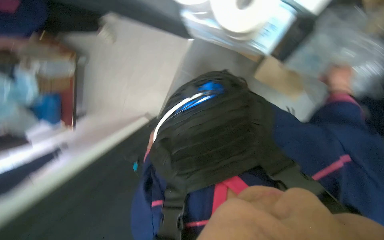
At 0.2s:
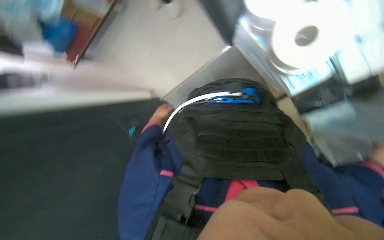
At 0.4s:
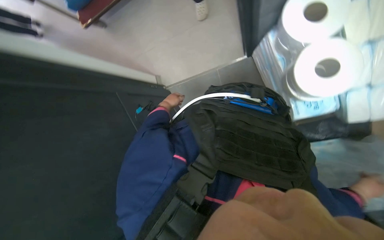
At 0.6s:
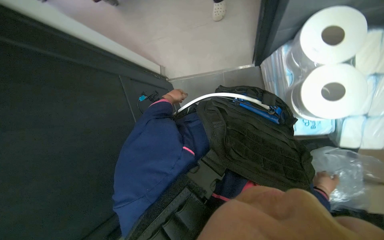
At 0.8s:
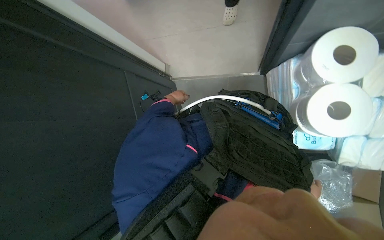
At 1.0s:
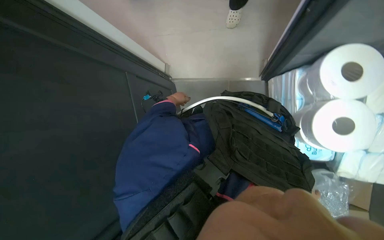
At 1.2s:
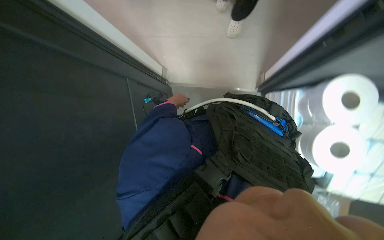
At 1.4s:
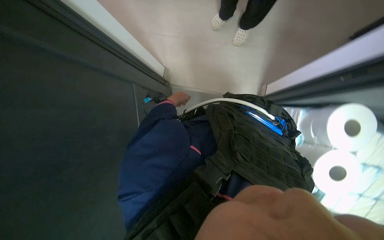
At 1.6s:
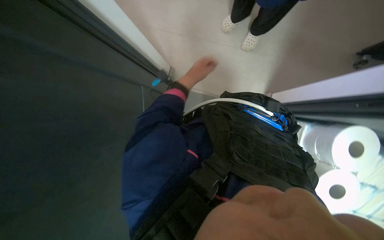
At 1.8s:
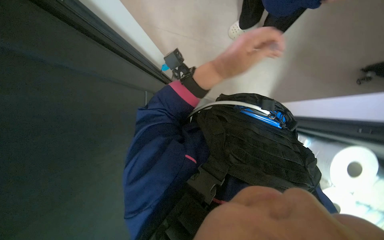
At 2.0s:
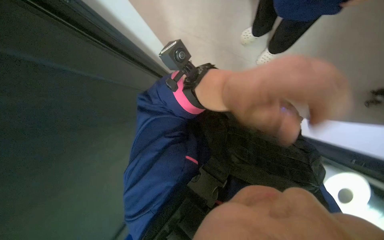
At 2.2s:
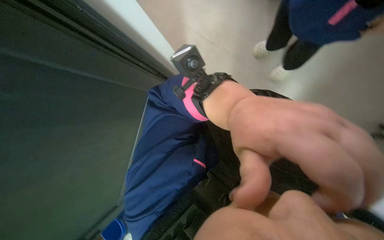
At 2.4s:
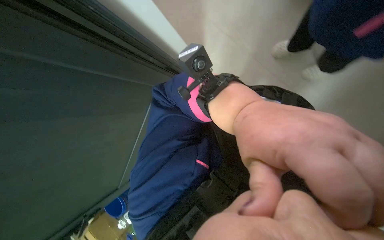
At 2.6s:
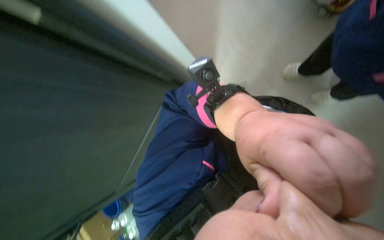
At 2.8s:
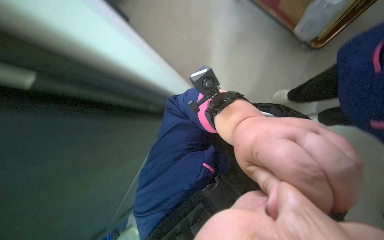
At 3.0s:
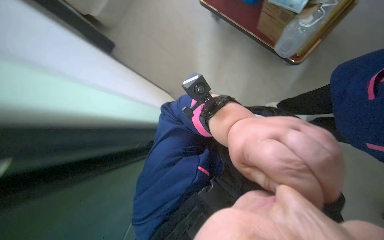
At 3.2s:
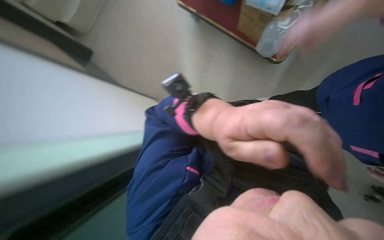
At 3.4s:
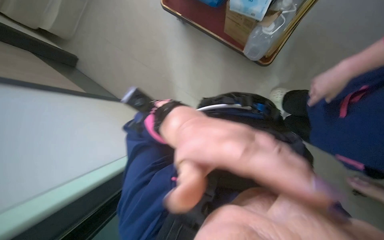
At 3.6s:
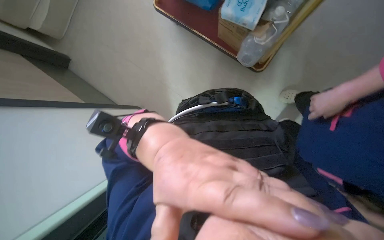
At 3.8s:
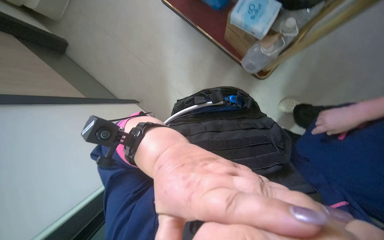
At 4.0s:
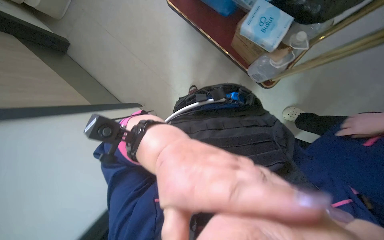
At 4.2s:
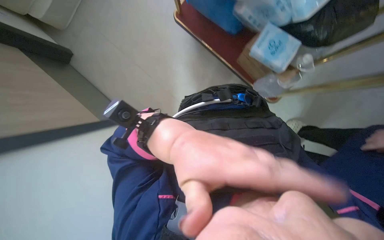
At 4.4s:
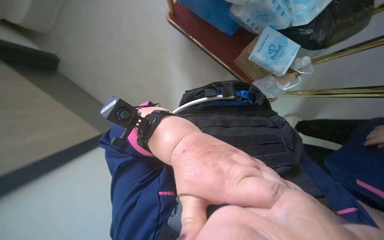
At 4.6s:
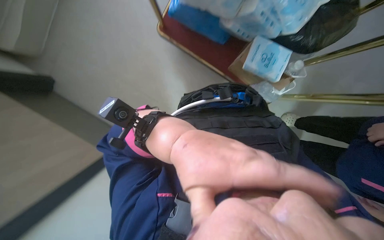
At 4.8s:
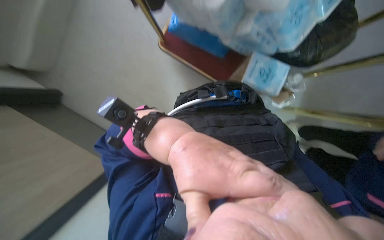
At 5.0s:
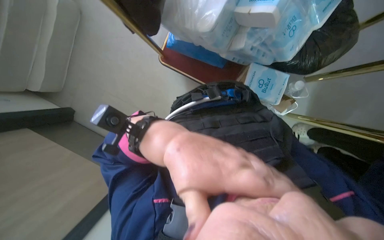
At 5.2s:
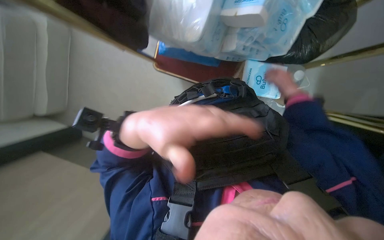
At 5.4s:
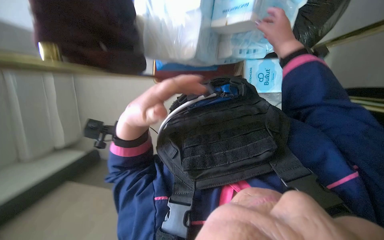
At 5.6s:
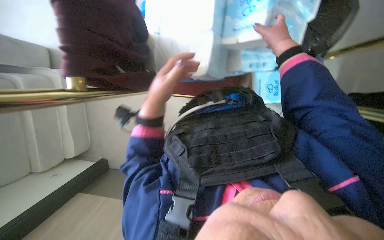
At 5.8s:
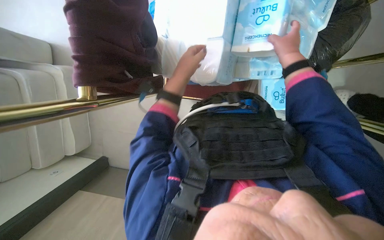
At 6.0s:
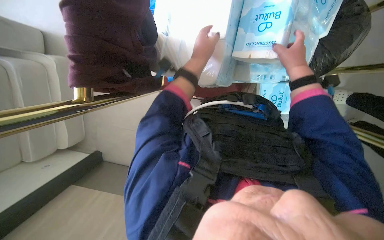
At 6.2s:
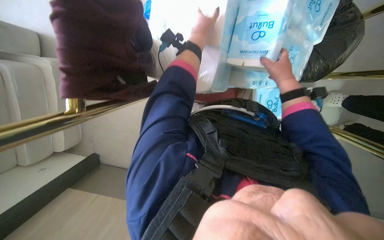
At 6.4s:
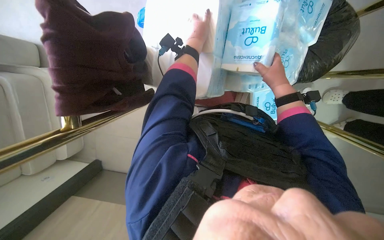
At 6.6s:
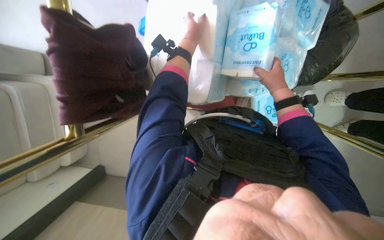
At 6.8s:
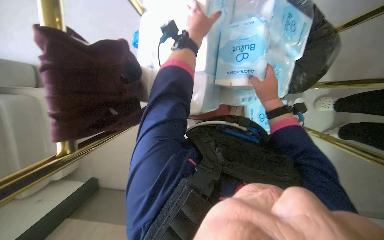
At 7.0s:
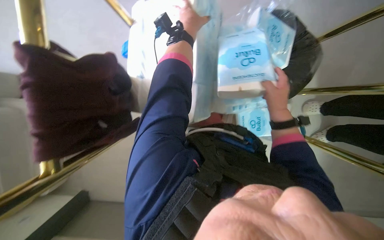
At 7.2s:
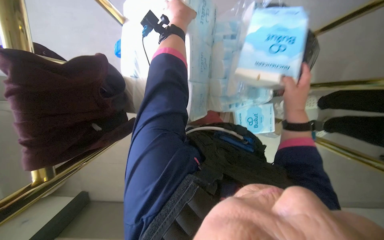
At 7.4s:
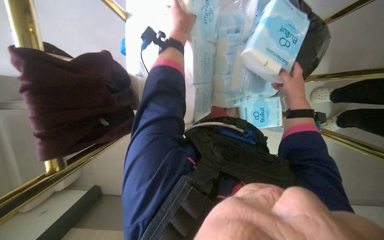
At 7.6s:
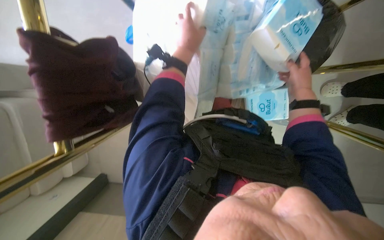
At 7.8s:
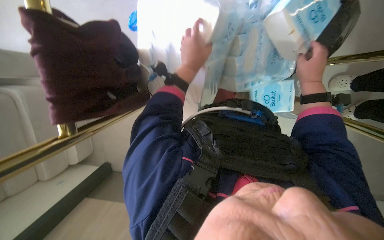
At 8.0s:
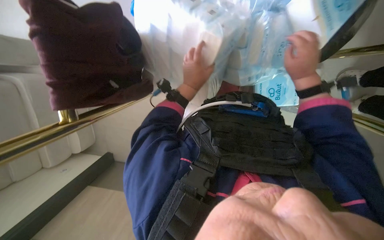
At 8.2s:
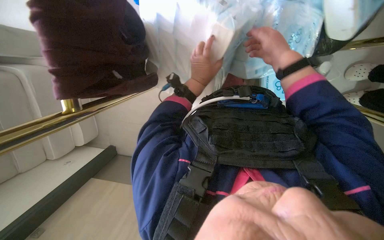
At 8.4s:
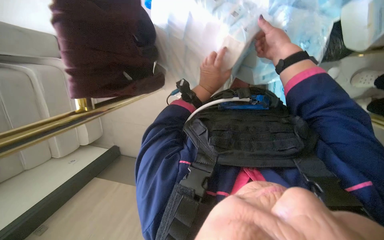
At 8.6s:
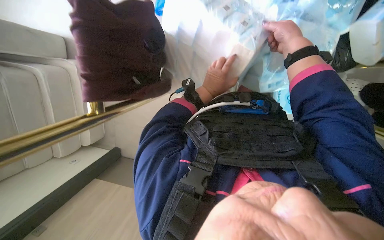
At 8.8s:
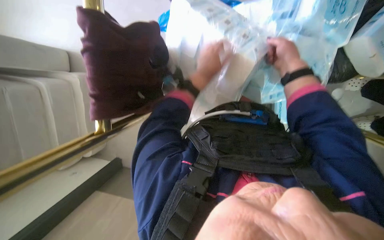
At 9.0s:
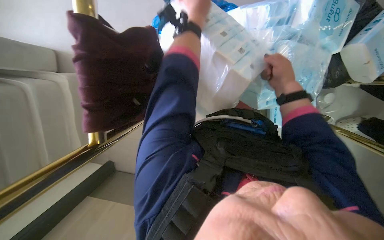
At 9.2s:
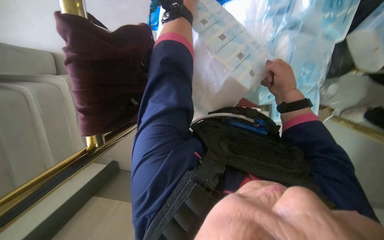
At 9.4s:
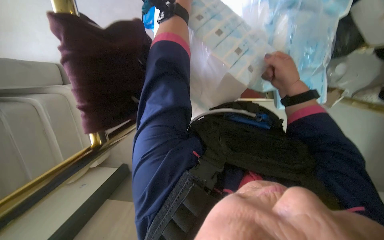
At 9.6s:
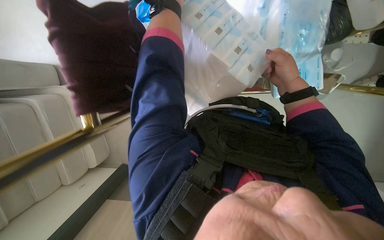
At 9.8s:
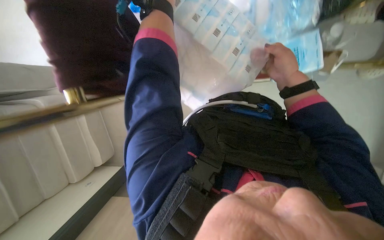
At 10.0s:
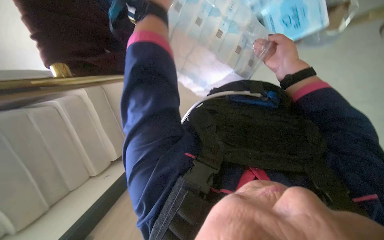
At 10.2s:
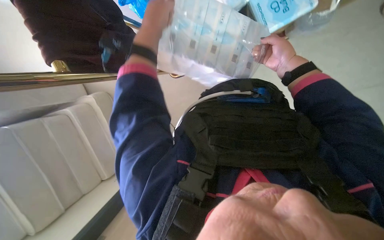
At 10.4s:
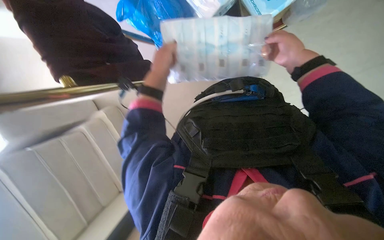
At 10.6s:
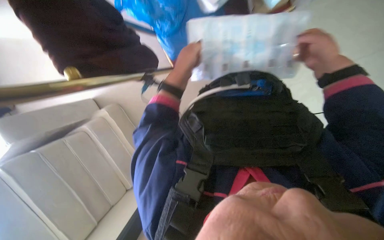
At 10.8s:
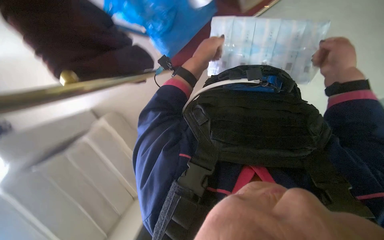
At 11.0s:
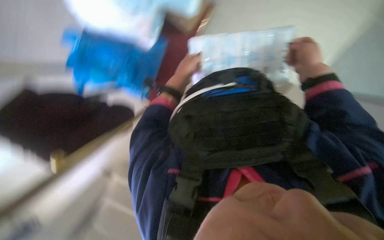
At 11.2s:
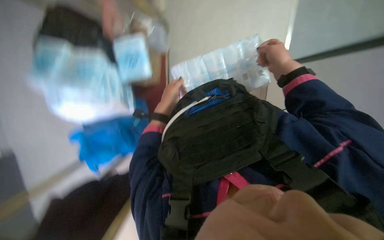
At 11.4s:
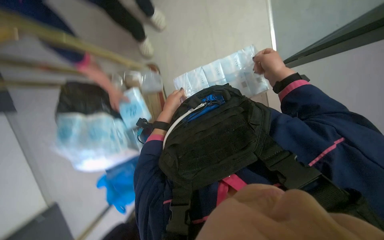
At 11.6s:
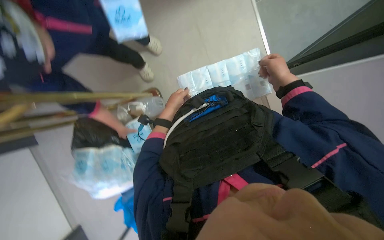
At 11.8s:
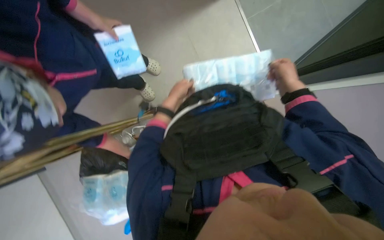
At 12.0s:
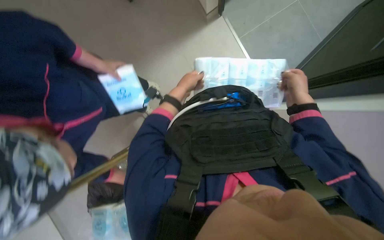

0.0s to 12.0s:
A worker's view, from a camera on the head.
Job: organizing items.
The whole recording: Stocking shelves with supplies. The worker takes various packaged supplies from bags and boxes and places them onto shelves.
0.0s to 1.6s: The view swings some 15 degrees to the right. Everything in view rotates approximately 80 degrees clockwise.
1.6s to 3.0s: The camera pitches upward, by about 20 degrees. The left hand goes approximately 40 cm nearer to the camera.
7.6s to 9.0s: The right hand shifts some 20 cm to the left.
9.0s to 10.4s: The camera sweeps to the left, by roughly 25 degrees. The scene rotates counterclockwise by approximately 25 degrees.
10.4s to 12.0s: The wearer looks about 10 degrees further upward.

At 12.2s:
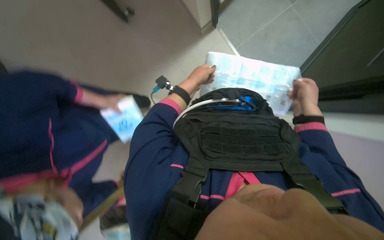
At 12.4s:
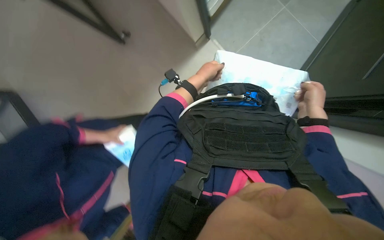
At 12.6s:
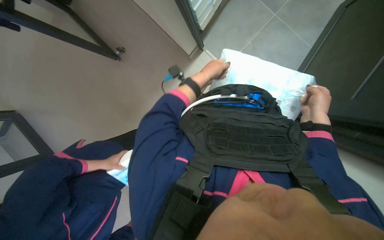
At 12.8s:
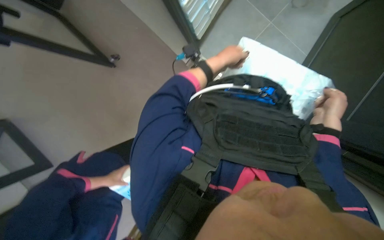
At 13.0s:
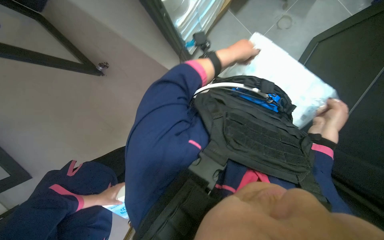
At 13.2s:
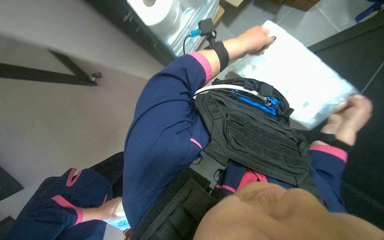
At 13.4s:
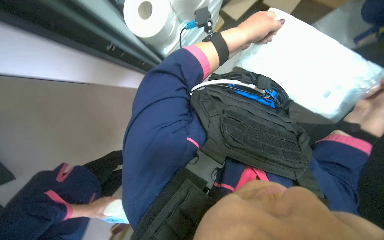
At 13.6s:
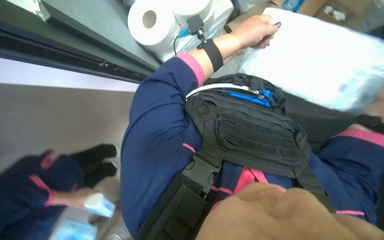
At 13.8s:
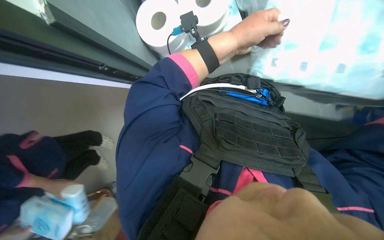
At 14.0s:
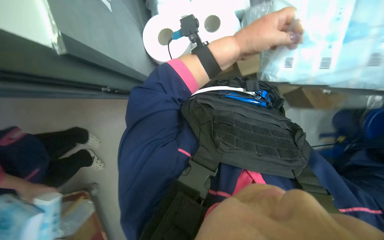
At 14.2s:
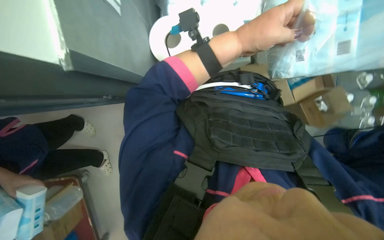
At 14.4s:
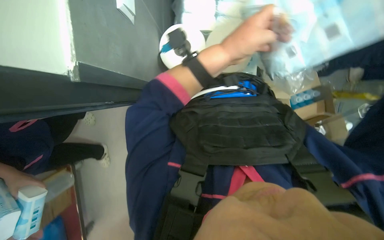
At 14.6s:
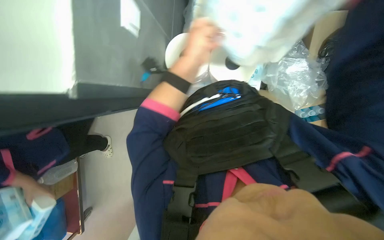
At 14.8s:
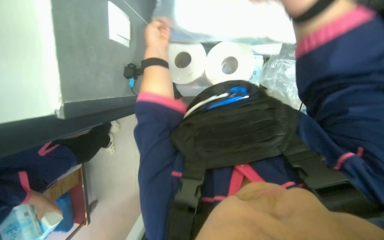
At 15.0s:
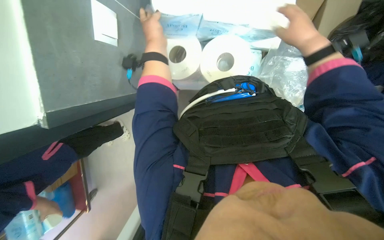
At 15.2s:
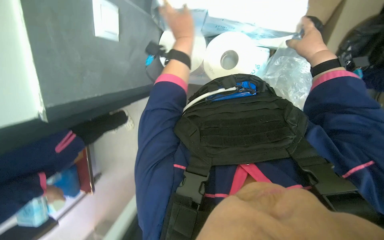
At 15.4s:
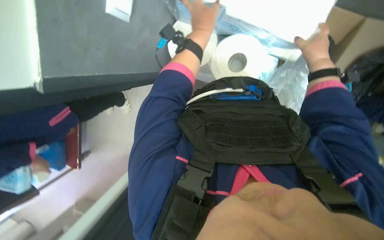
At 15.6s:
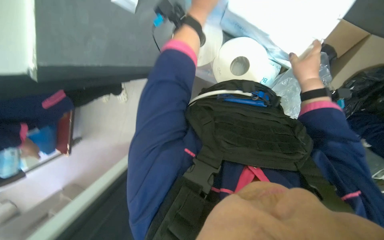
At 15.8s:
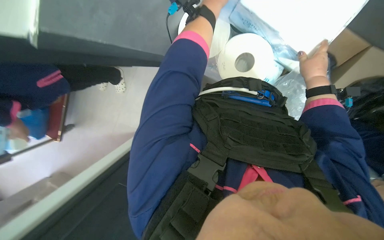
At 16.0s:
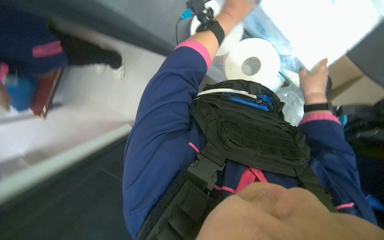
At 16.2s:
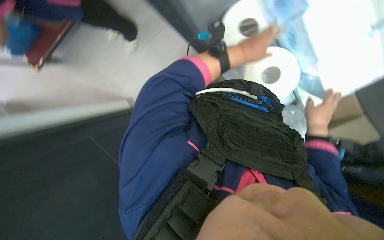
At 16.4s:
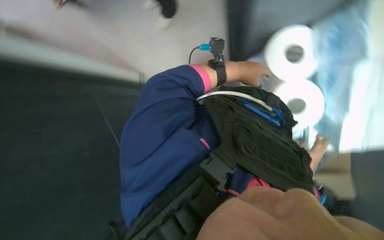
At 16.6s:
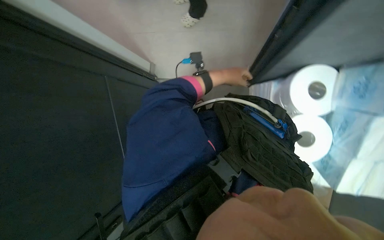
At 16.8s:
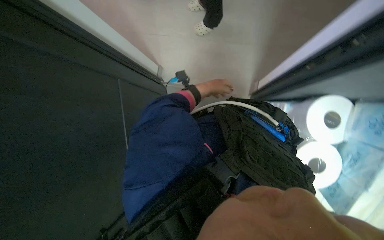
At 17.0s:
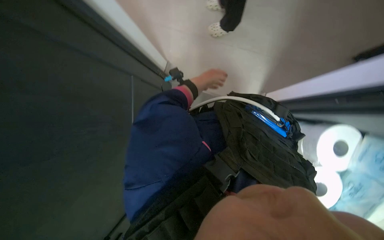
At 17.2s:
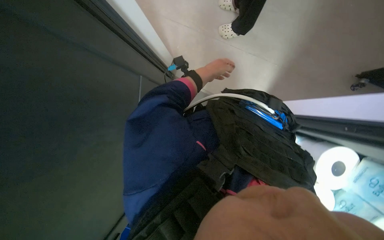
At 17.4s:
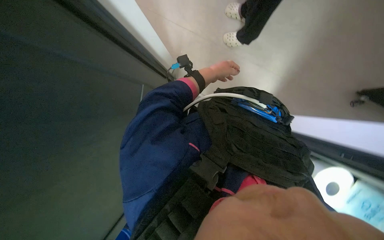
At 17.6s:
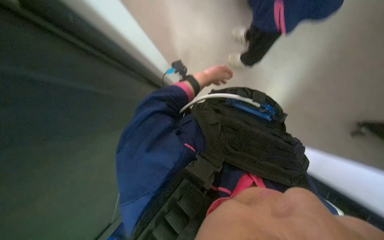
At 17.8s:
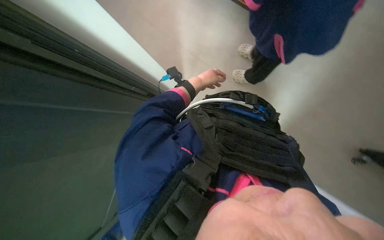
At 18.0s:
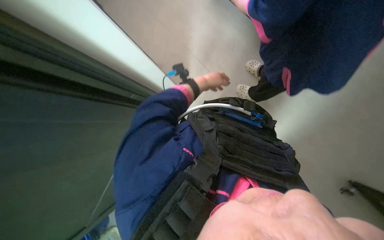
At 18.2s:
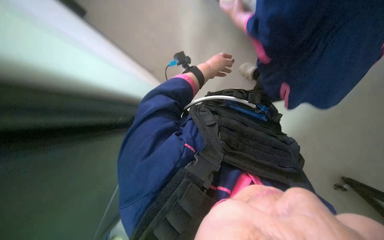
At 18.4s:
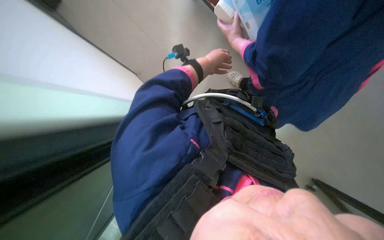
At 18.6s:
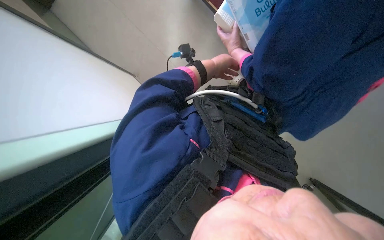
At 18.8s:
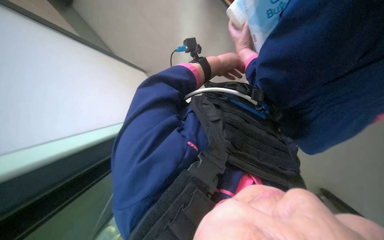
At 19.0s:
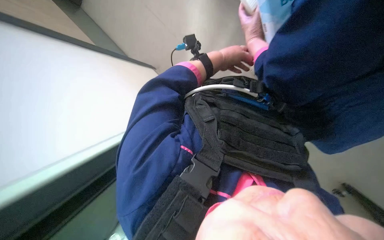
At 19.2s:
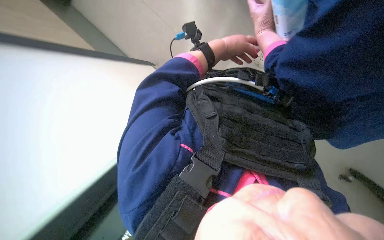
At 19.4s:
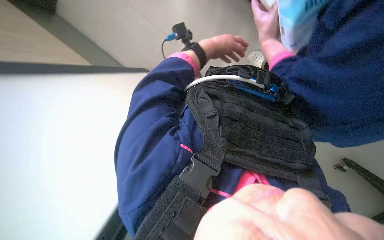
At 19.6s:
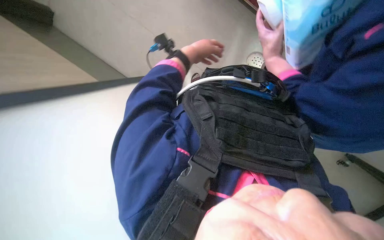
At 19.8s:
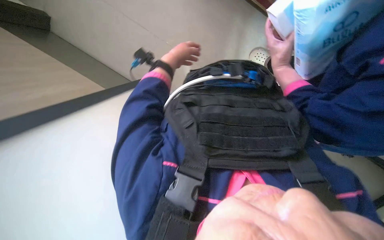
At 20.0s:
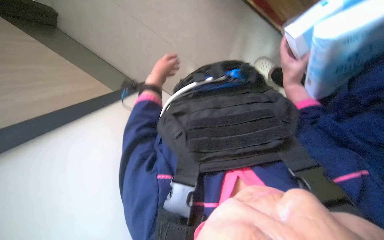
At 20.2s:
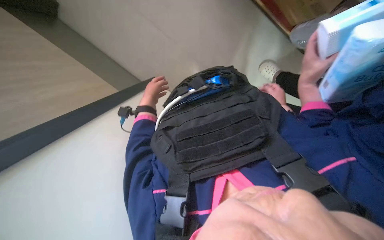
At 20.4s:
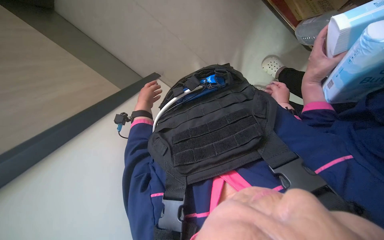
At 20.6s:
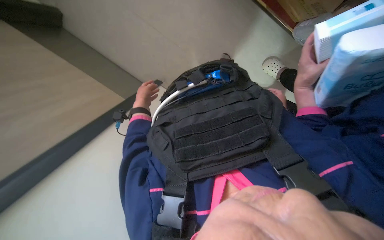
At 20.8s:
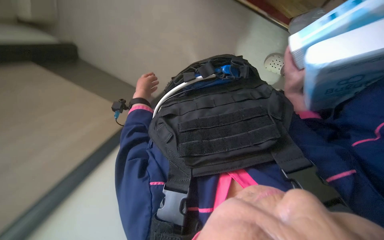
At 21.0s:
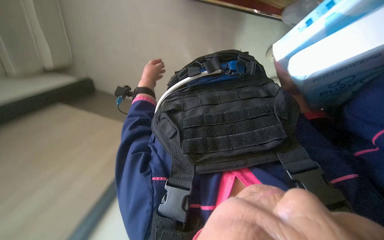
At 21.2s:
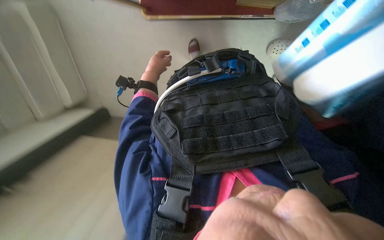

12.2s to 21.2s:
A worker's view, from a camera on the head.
Job: organizing items.
The whole recording: Stocking shelves with supplies. The worker takes various packaged supplies from bags and boxes and places them onto shelves.
12.2s to 13.8s: The left hand heads nearer to the camera and to the right, covering about 15 cm.
13.8s to 15.2s: The left hand shifts about 10 cm to the left.
15.2s to 16.6s: The scene turns approximately 45 degrees clockwise in the picture. The left hand moves farther from the camera, about 20 cm, and travels up the picture and back again, roughly 10 cm each way.
16.6s to 18.2s: The left hand travels to the left by about 35 cm.
18.2s to 19.8s: The view tips downward by some 15 degrees.
